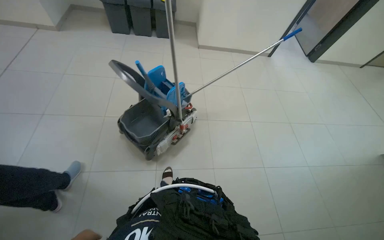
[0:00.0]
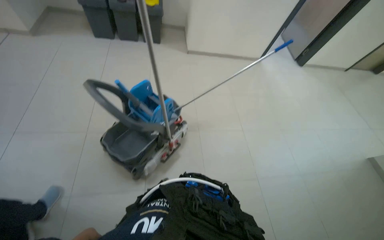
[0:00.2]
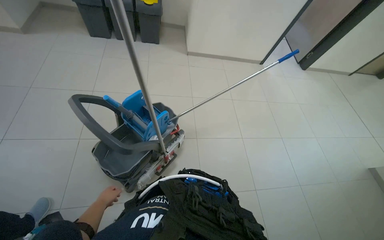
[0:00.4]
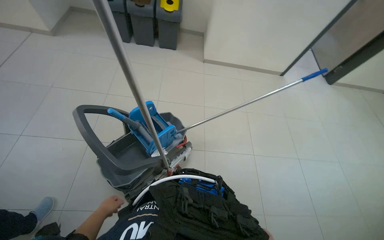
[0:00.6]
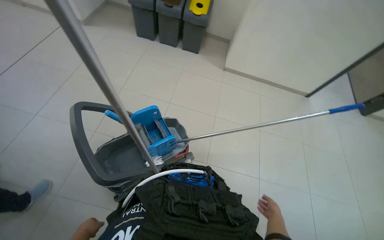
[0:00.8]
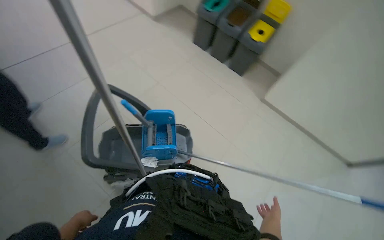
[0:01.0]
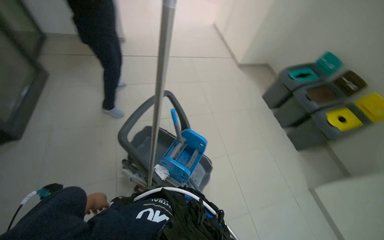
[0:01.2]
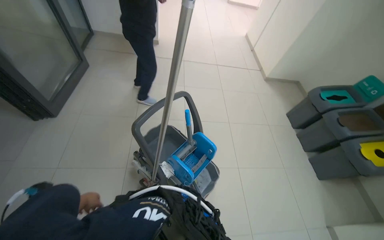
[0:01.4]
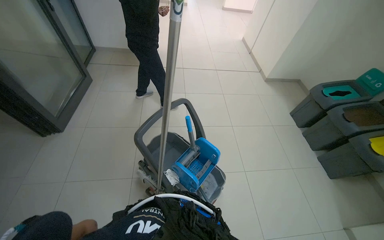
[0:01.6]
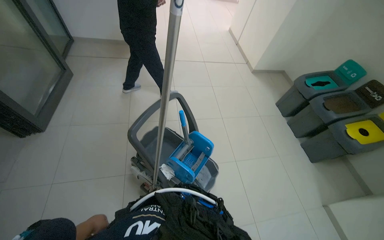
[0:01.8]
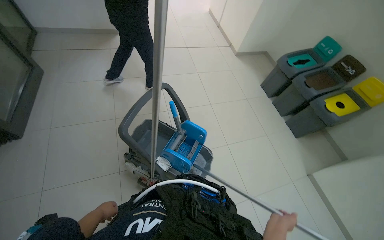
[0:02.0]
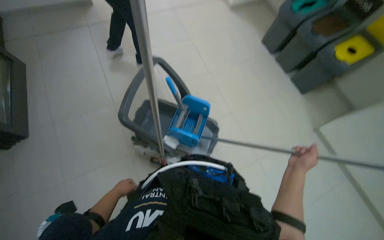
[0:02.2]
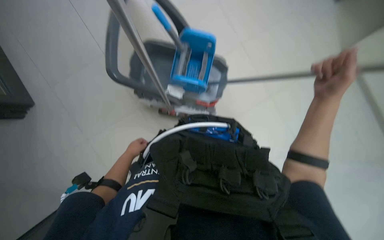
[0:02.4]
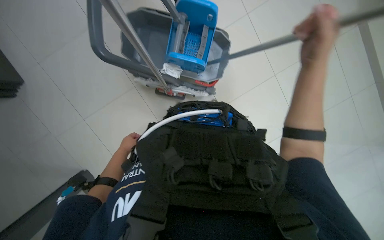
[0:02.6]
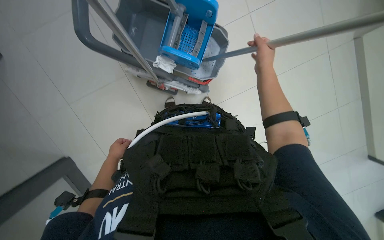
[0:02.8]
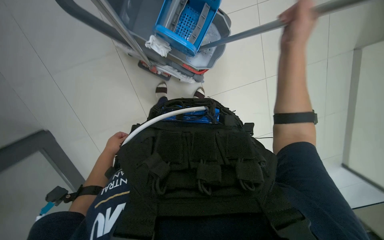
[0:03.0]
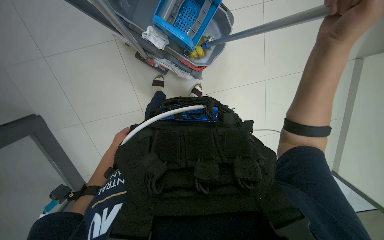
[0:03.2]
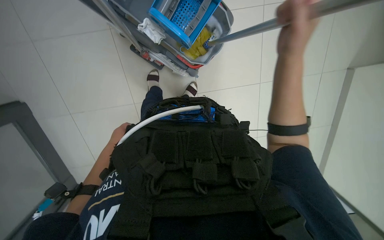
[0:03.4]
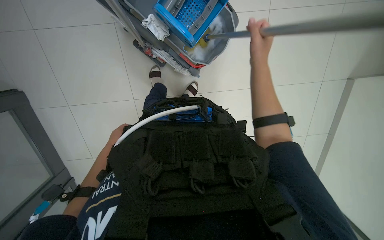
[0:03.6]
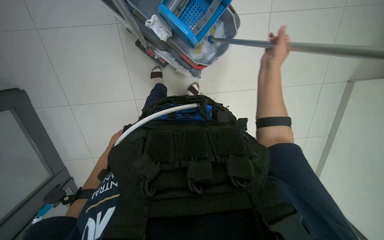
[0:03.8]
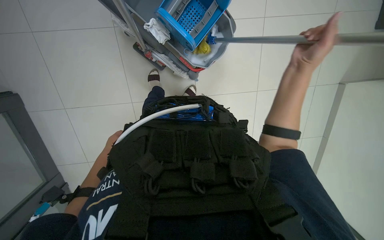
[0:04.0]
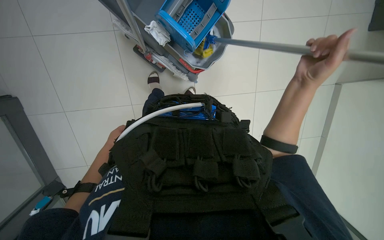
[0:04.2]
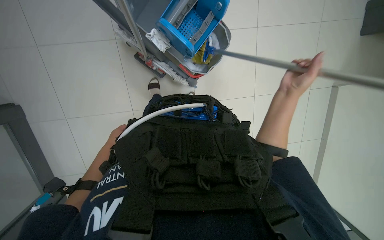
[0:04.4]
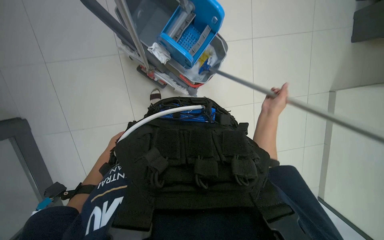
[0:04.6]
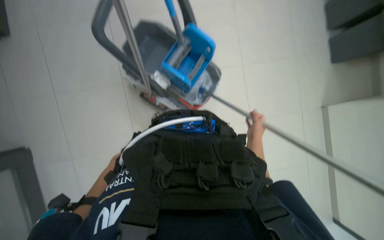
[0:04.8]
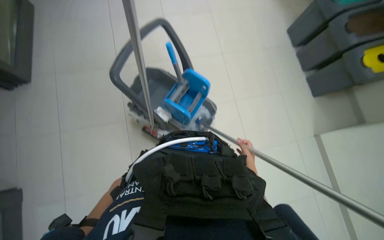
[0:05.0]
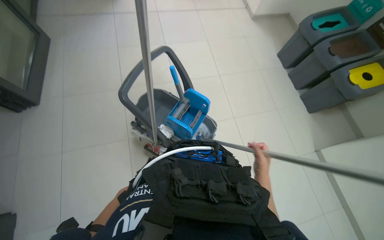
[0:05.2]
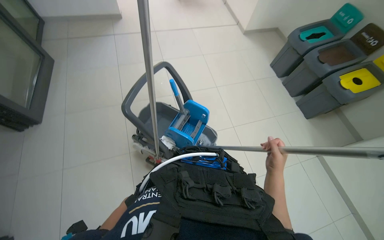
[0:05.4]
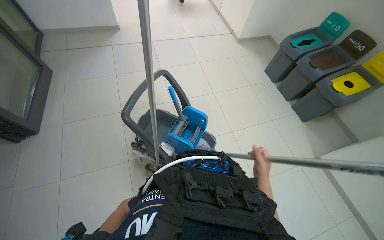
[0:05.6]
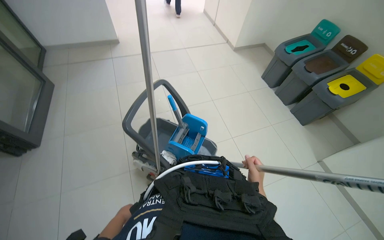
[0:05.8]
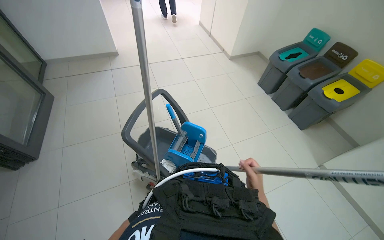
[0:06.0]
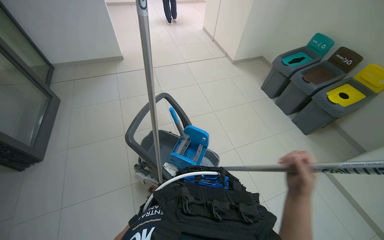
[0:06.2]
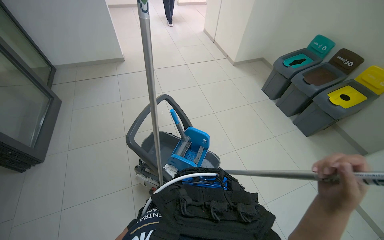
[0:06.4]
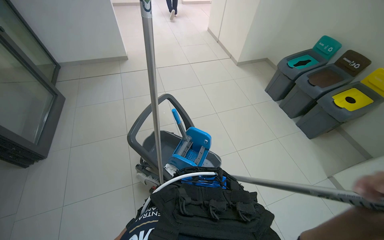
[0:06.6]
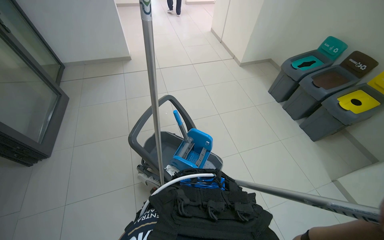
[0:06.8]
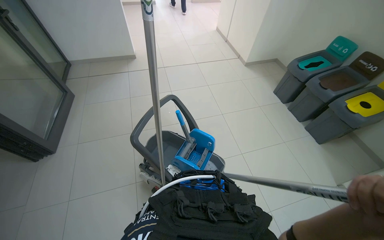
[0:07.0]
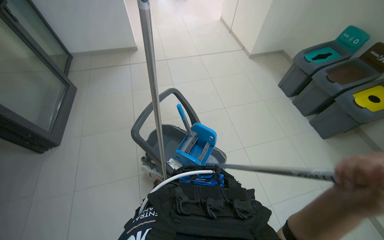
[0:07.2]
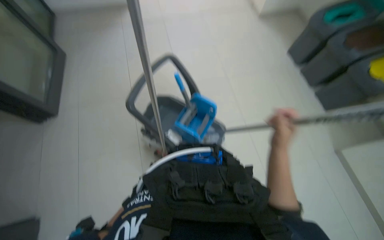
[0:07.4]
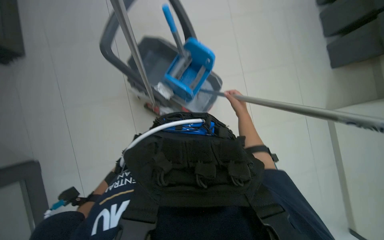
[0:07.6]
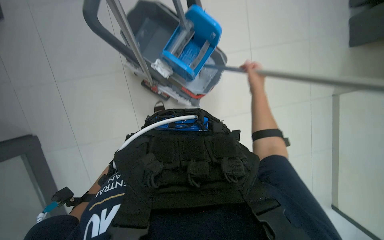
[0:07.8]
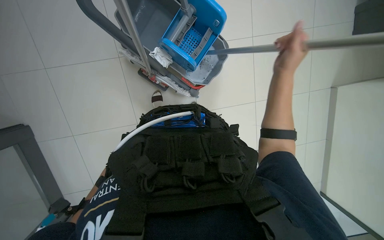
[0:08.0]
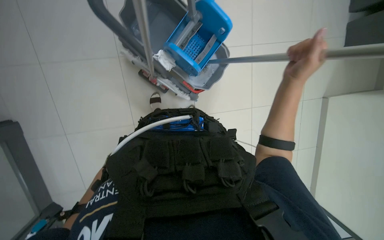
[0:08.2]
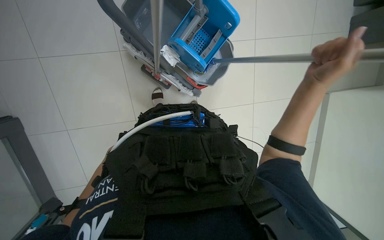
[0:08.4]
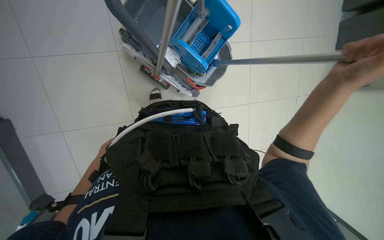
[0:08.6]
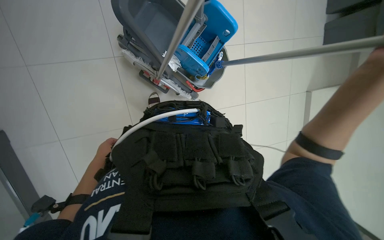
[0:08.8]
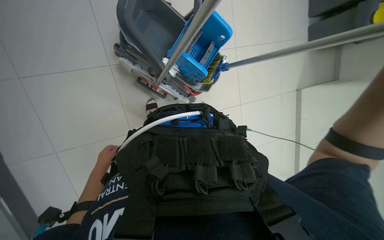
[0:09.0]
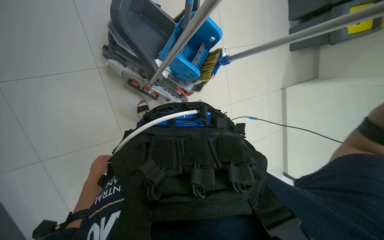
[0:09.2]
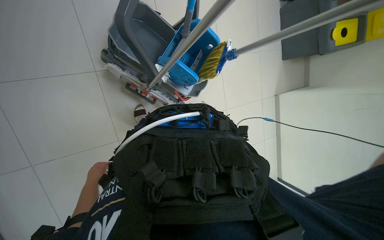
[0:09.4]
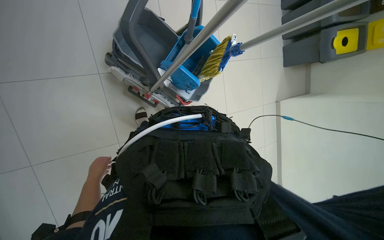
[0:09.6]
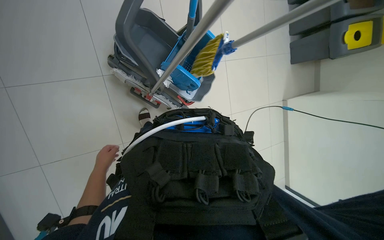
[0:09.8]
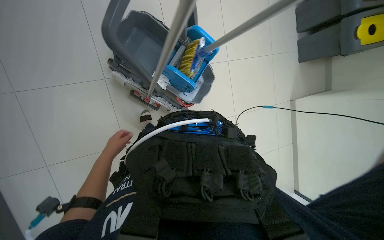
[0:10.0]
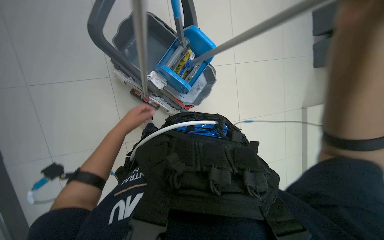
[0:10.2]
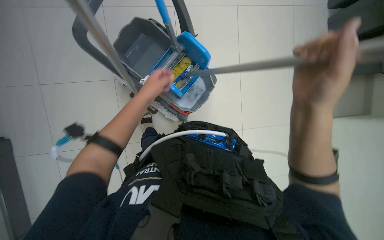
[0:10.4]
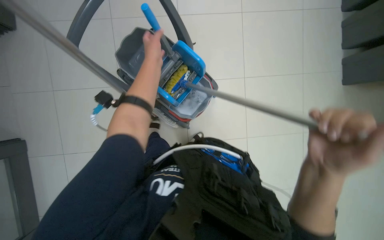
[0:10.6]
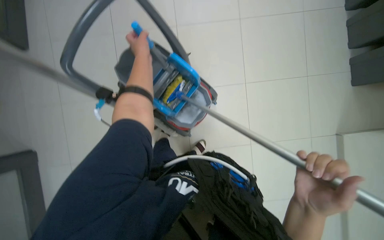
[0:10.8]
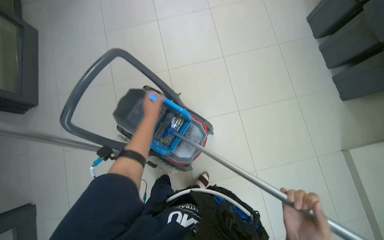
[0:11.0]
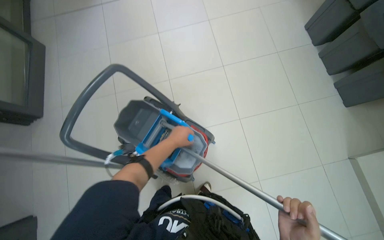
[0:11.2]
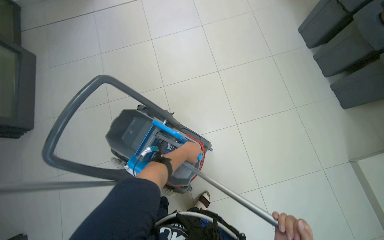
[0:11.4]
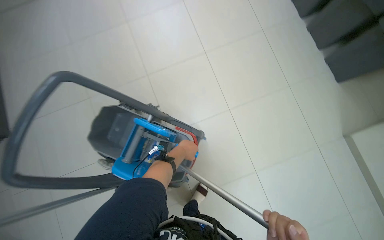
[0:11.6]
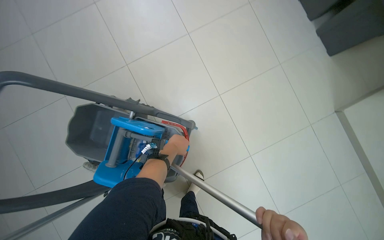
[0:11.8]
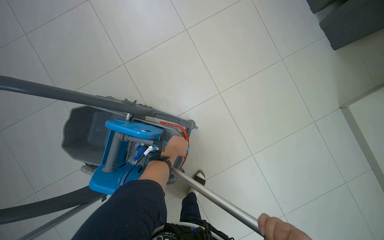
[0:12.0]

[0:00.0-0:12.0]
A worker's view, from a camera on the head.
Job: preparing cleaning supplies.
The whole recording: Preparing mop for cleaning. The worker dips the mop into the bucket and wrings it out.
0:00.0 to 0:01.6: The wearer moves roughly 80 cm. The head turns to the left by some 85 degrees. The view tips upward by roughly 20 degrees.
0:01.6 to 0:03.0: The camera pitches downward, by approximately 55 degrees. The scene turns approximately 35 degrees counterclockwise in the picture.
0:03.0 to 0:04.4: The right hand goes nearer and farther, approximately 25 cm each way, reversing 2 times. The left hand moves nearer and farther over approximately 15 cm, changing direction 2 times.
0:04.4 to 0:06.0: The wearer looks about 40 degrees further upward. The right hand goes about 15 cm down the picture and to the left.
0:06.0 to 0:07.6: The view tips downward by about 35 degrees.
0:09.0 to 0:10.4: The left hand shifts roughly 35 cm up the picture, to the right and nearer to the camera.
0:10.4 to 0:12.0: The left hand heads farther from the camera and to the right, covering roughly 40 cm.

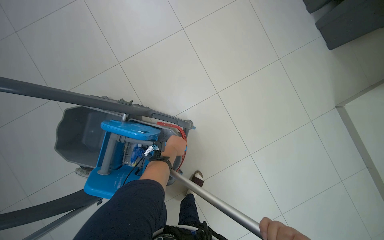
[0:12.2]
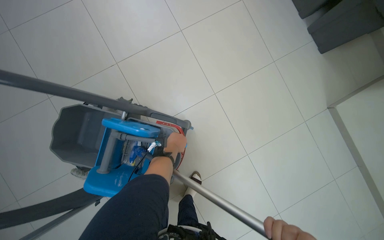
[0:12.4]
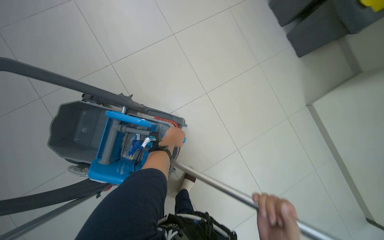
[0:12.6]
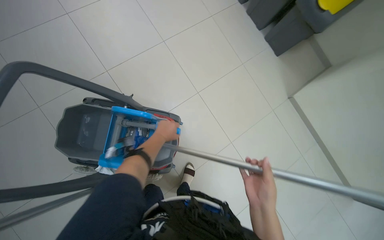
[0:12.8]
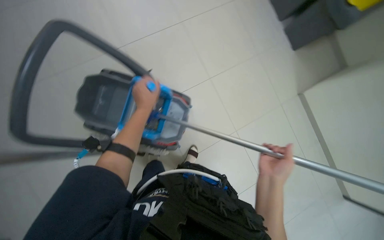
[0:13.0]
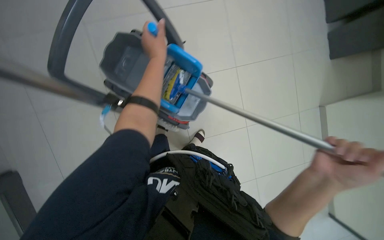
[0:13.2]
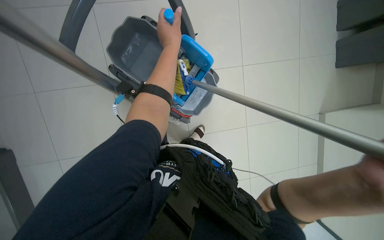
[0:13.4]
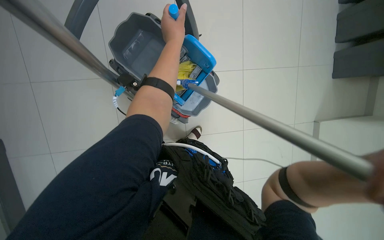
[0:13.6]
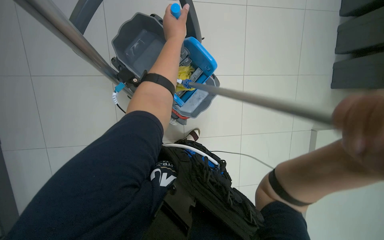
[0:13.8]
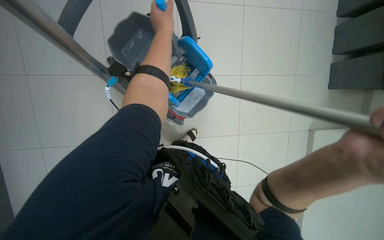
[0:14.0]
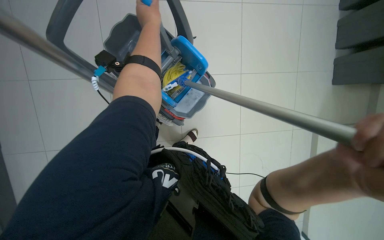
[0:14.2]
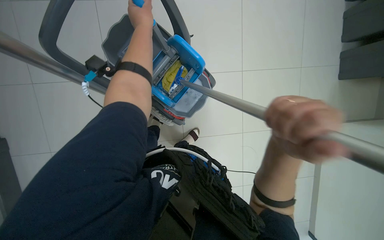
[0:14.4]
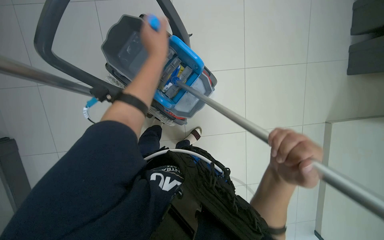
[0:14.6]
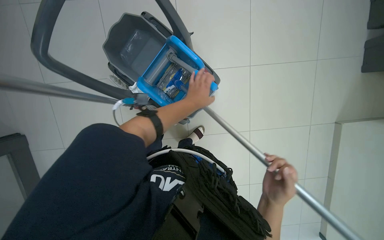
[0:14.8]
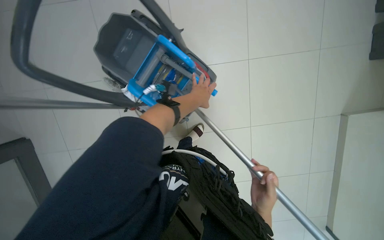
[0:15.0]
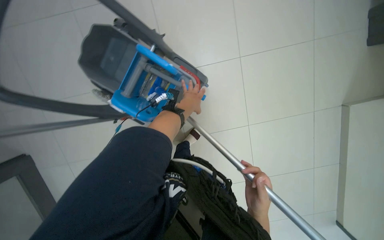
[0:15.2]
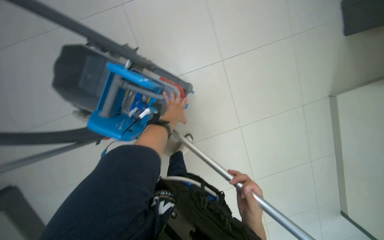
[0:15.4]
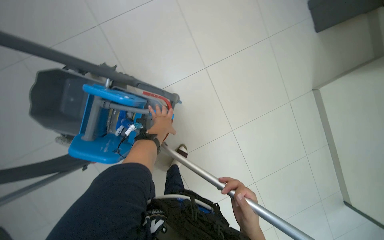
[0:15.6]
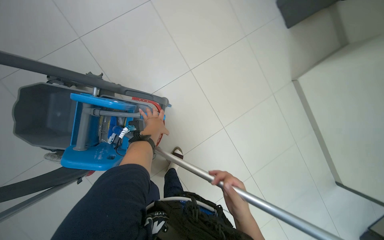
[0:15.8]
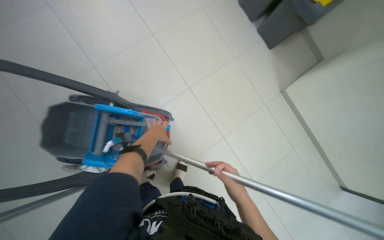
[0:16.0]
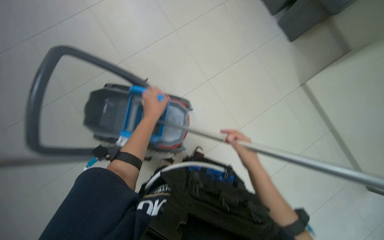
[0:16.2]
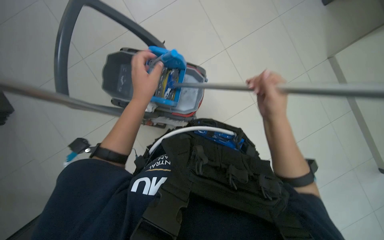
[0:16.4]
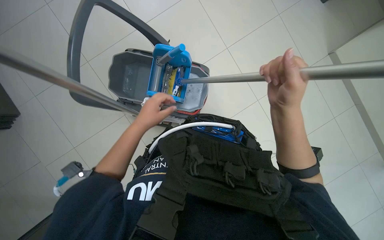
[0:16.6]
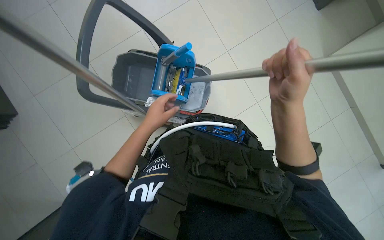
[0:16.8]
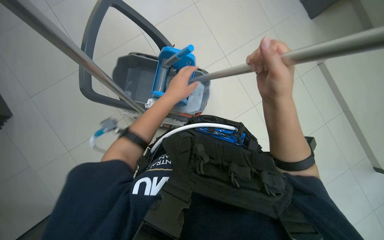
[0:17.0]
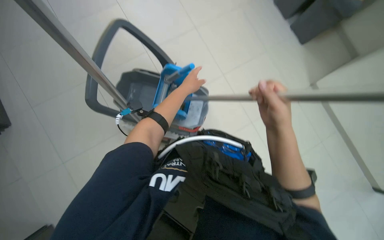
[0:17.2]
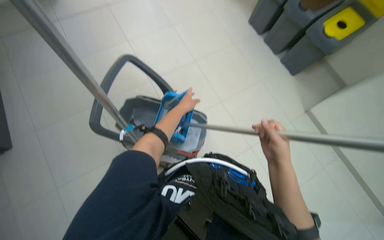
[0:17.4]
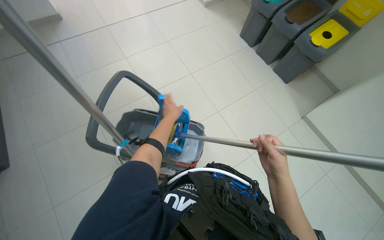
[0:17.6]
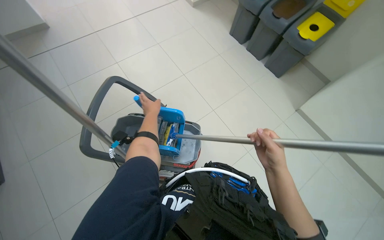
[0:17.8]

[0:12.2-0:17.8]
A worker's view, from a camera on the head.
Job: preparing cleaning supplies.
The whole recording: Preparing mop for cleaning. The worker dips the mop into the bucket and wrings it out.
0:12.2 to 0:13.6: The wearer moves about 40 cm.
0:13.6 to 0:15.0: The left hand goes roughly 25 cm farther from the camera, down the picture and to the right.
0:15.0 to 0:16.4: Everything in view rotates about 25 degrees counterclockwise. The left hand goes approximately 30 cm nearer to the camera. The right hand goes approximately 15 cm nearer to the camera.
0:16.4 to 0:17.8: The view tips upward by approximately 20 degrees. The left hand shifts approximately 10 cm farther from the camera.

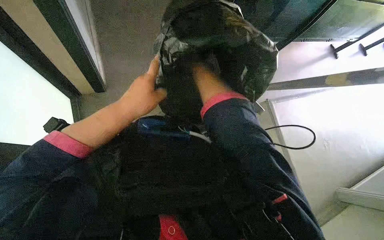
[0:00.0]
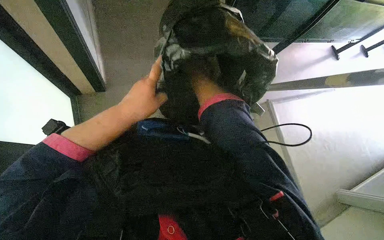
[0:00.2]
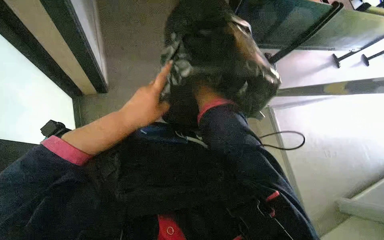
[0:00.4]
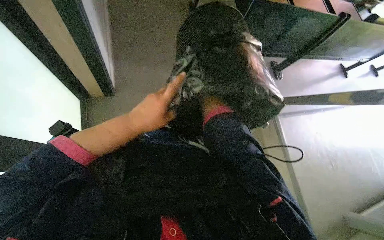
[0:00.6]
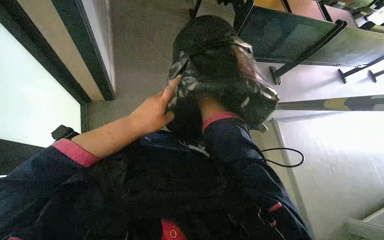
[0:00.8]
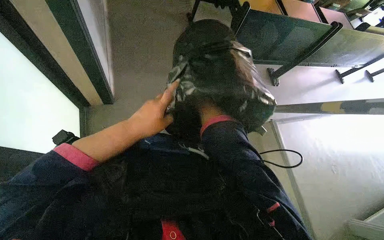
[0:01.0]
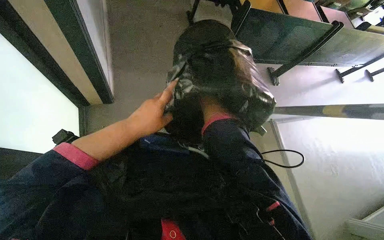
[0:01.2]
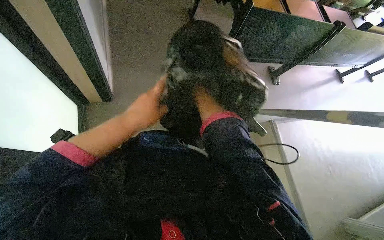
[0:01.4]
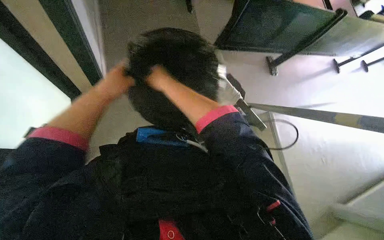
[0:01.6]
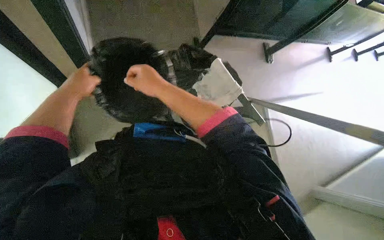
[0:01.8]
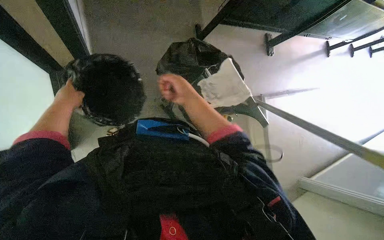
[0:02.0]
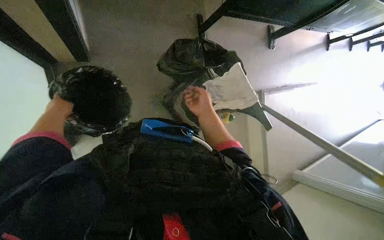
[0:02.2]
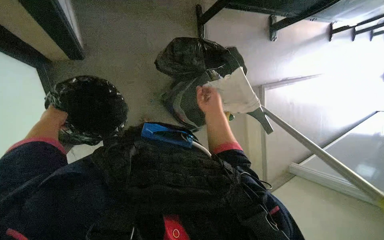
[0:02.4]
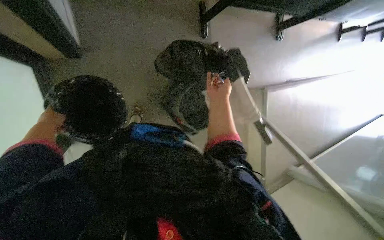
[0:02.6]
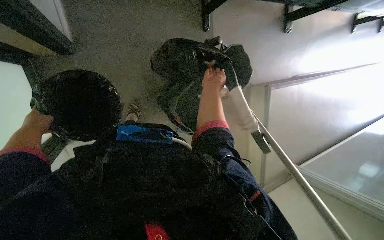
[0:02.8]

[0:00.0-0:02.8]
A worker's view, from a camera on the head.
Job: managing trash.
The whole recording: Emptying and cleaning trash bin. The worker removes the trash from the bin and cleans the trash bin.
0:01.4 to 0:02.8: The camera pitches downward, by some 25 degrees.
